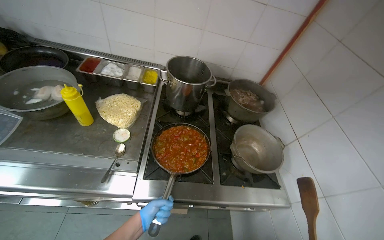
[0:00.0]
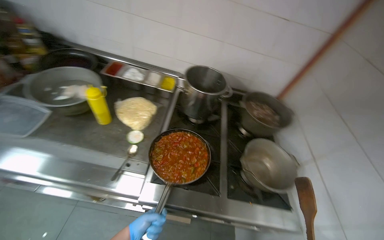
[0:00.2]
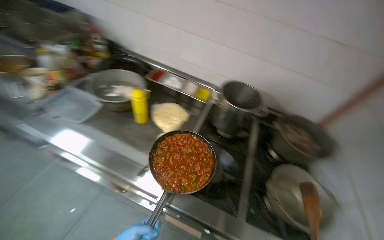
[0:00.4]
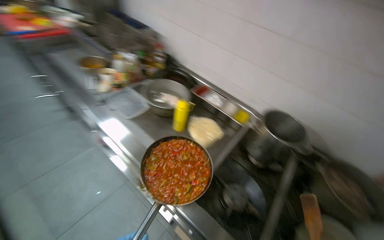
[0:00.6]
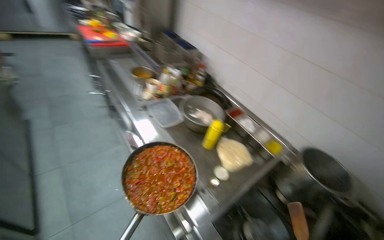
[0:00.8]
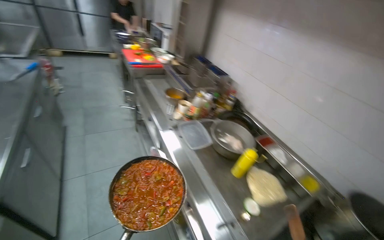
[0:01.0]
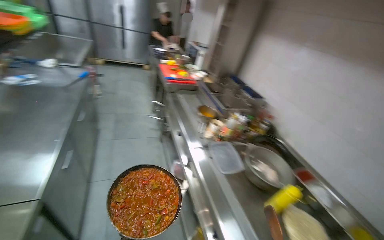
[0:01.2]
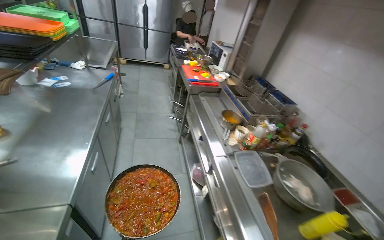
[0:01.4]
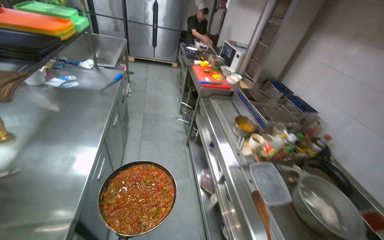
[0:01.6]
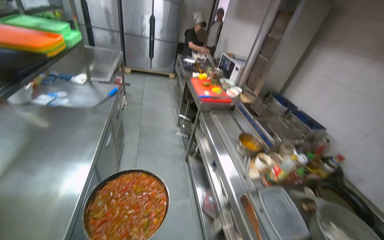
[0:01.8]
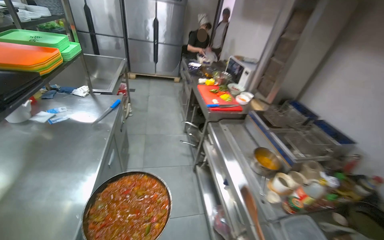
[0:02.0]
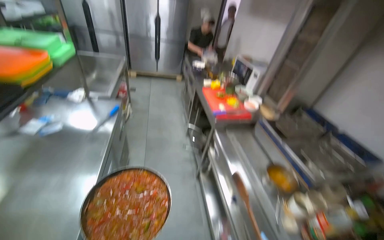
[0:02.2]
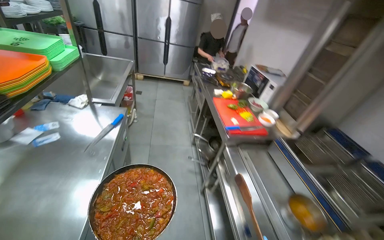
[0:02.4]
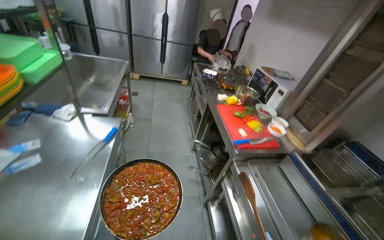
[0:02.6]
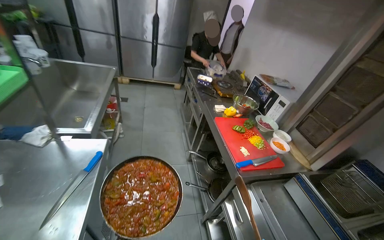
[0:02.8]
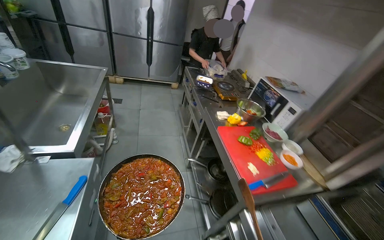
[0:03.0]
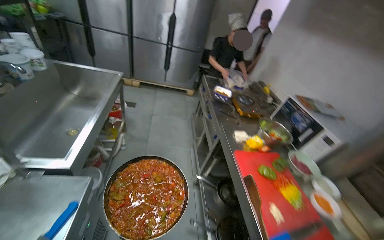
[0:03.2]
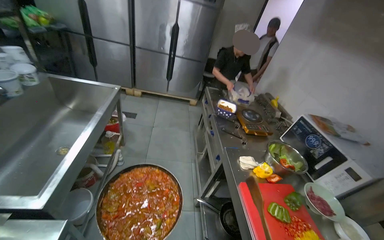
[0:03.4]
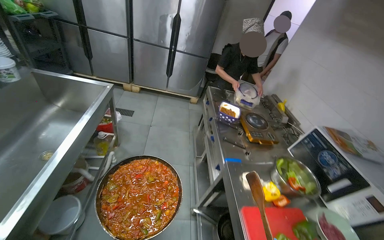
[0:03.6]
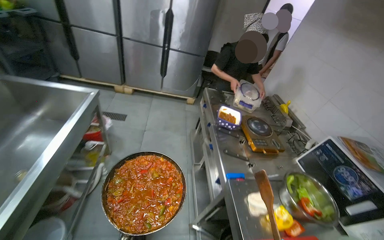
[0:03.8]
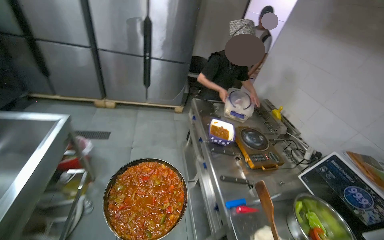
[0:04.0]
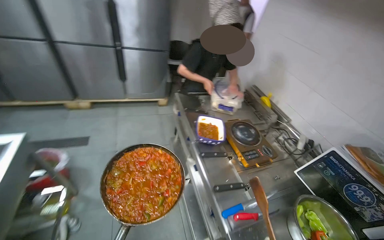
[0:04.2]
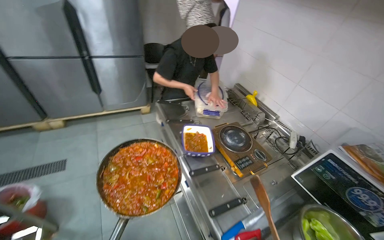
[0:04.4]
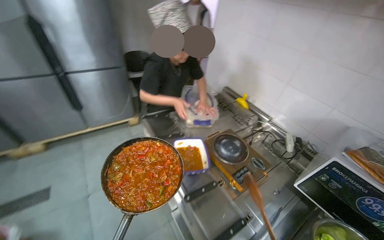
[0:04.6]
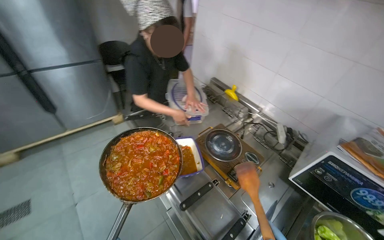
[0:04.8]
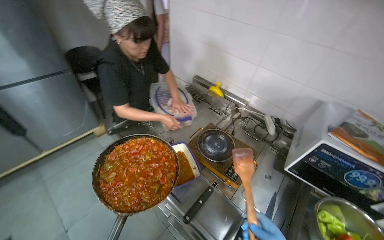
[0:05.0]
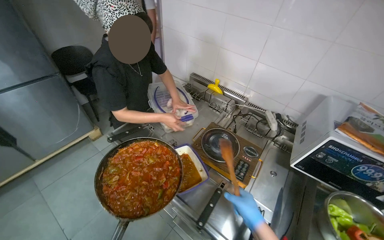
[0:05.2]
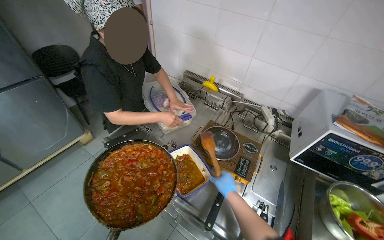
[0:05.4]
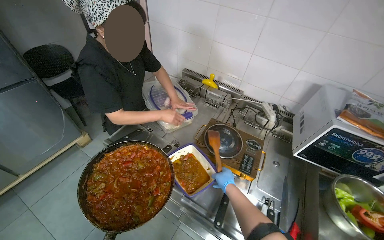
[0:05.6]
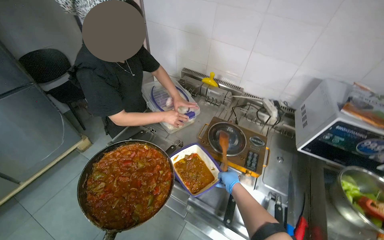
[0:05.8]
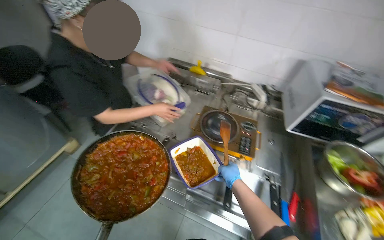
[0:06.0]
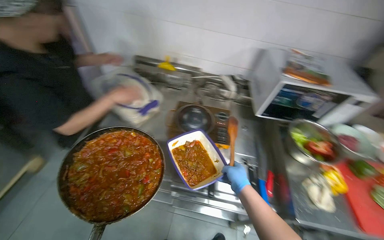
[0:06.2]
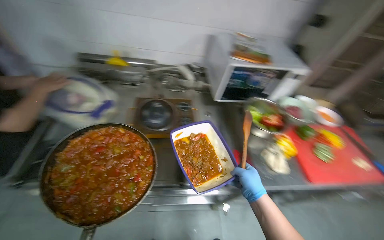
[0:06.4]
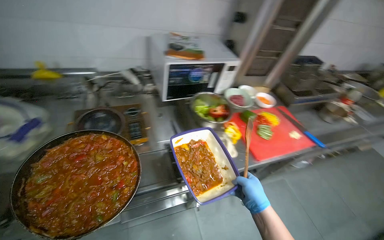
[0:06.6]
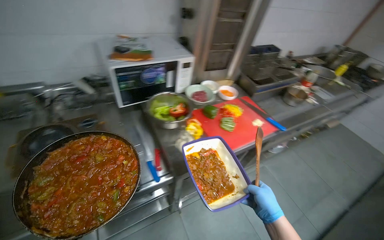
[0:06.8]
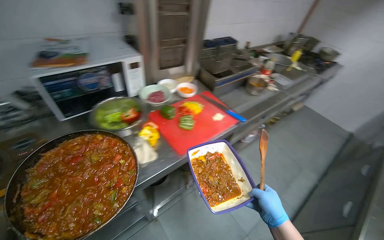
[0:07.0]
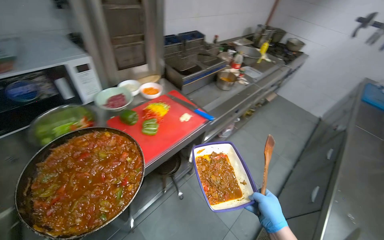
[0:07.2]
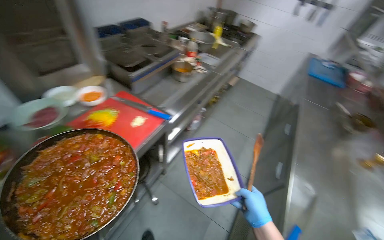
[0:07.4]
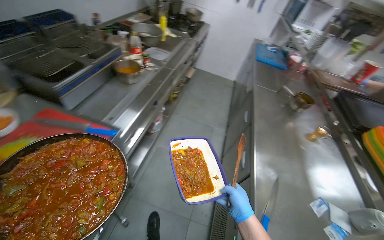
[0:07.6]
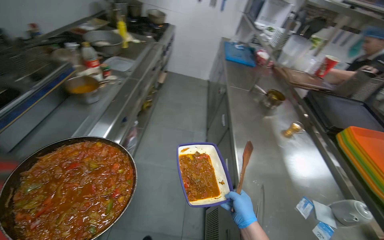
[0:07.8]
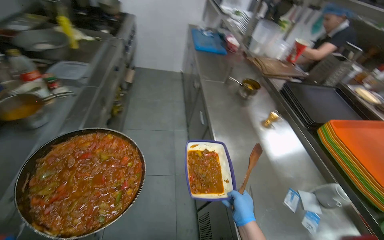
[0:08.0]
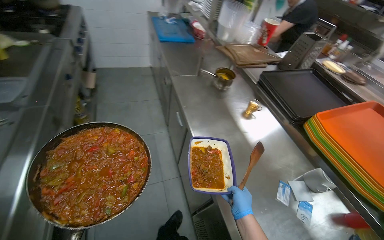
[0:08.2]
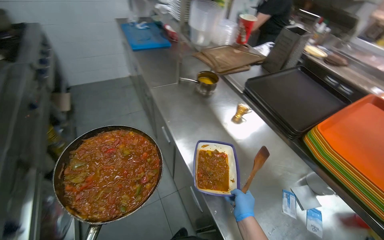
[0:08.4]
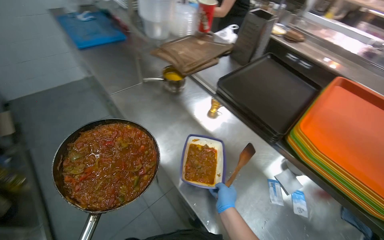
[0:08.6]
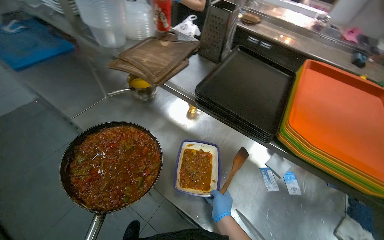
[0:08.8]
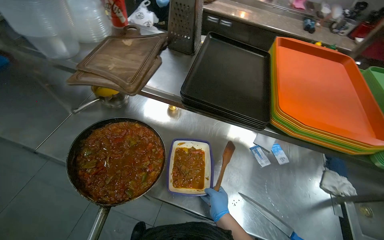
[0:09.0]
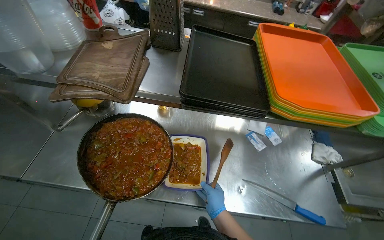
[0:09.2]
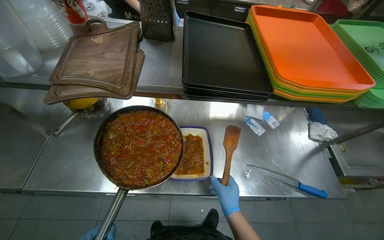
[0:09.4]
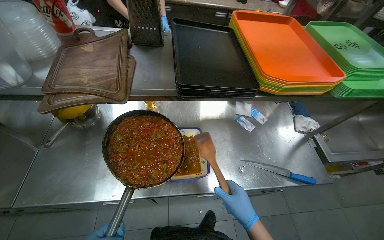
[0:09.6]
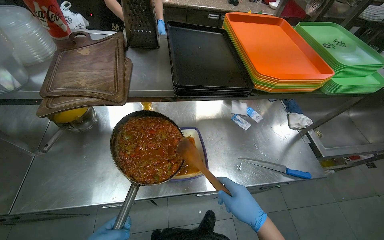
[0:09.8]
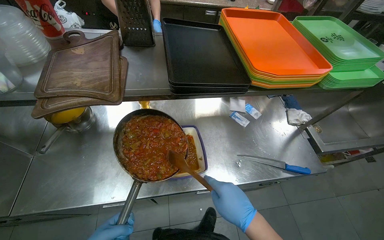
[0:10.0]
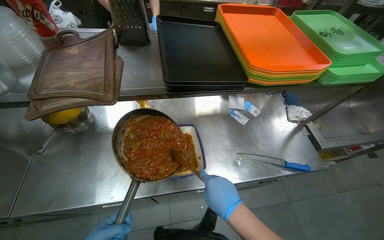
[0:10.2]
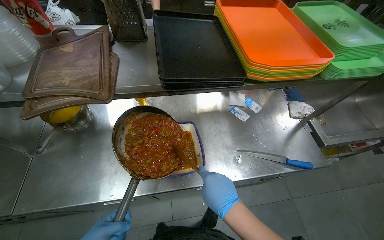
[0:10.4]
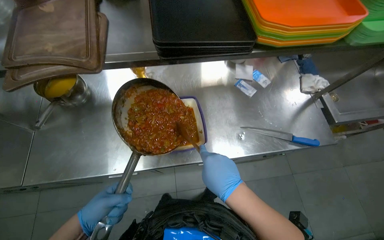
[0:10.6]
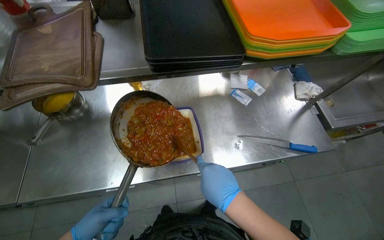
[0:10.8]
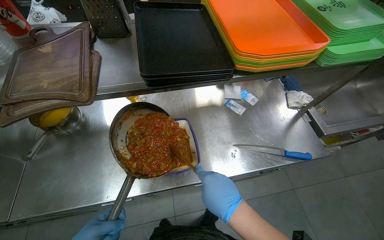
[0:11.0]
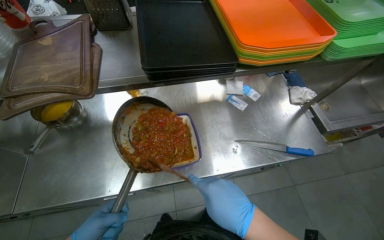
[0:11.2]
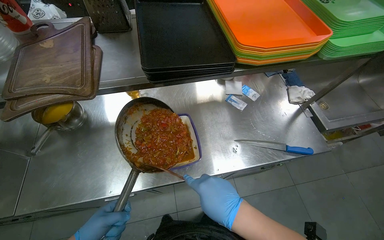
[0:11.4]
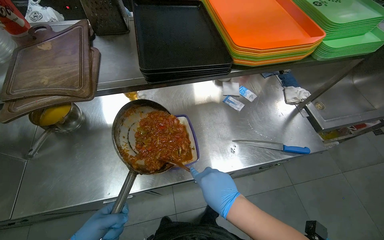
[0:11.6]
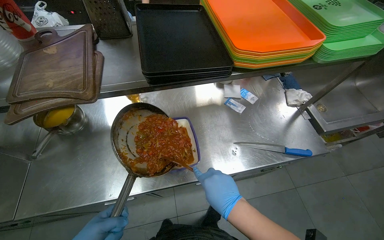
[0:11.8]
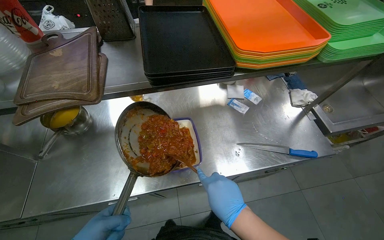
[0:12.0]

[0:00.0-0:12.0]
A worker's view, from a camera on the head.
Job: preparing food.
The whole recording: Placing prepared meal into dish and refrigerator. The worker places the meal into a dish once it is ready, then puts it into the refrigerator.
0:00.0 to 0:01.6: The camera is carried about 60 cm. The wearer's head swings about 80 degrees to the left. The view tips upward by approximately 25 degrees.
0:01.6 to 0:03.0: The camera is carried about 1 m.
0:03.0 to 0:04.4: The camera is carried roughly 1 m.
0:04.4 to 0:06.0: The wearer moves roughly 40 cm. The head turns to the right by some 40 degrees.
0:06.0 to 0:07.6: The head travels about 70 cm. The head rotates about 75 degrees to the right. The view tilts about 20 degrees downward.
0:07.6 to 0:09.0: The camera is carried roughly 80 cm. The wearer looks approximately 85 degrees further to the right. The wearer looks some 20 degrees further downward.
0:09.0 to 0:10.4: The head rotates roughly 25 degrees to the right. The right hand goes some 20 cm nearer to the camera.

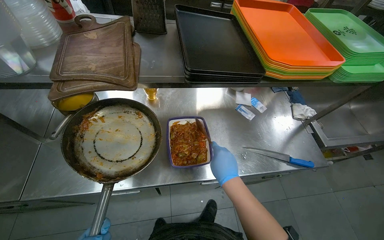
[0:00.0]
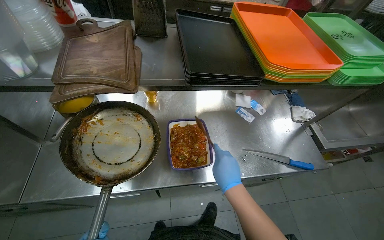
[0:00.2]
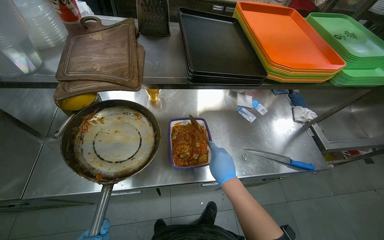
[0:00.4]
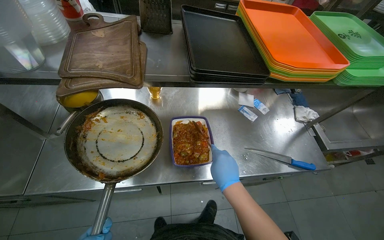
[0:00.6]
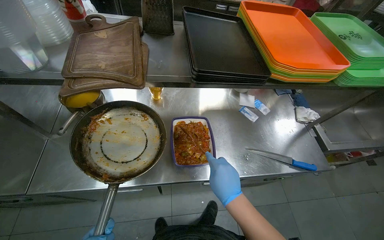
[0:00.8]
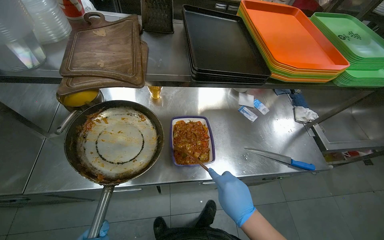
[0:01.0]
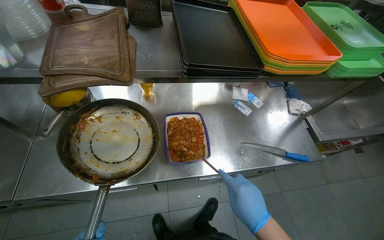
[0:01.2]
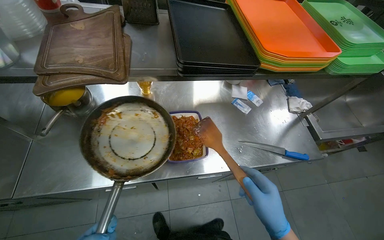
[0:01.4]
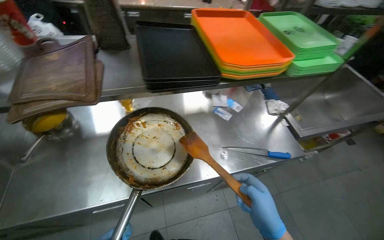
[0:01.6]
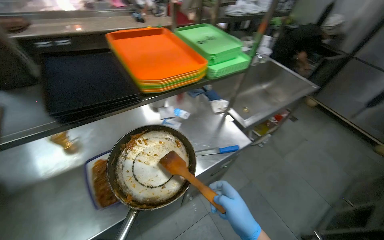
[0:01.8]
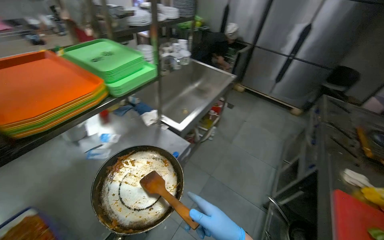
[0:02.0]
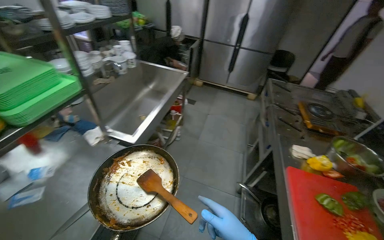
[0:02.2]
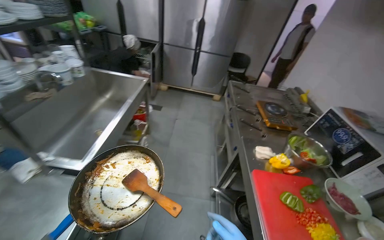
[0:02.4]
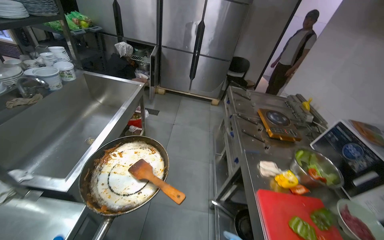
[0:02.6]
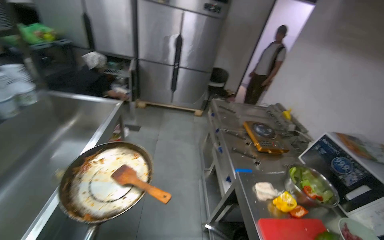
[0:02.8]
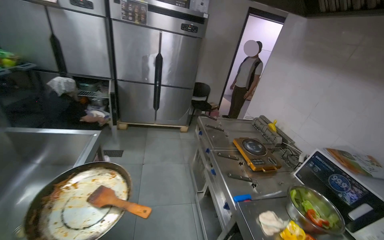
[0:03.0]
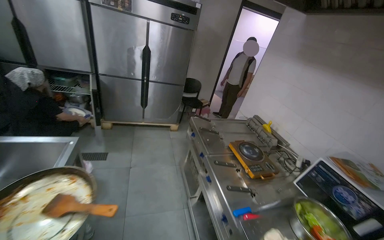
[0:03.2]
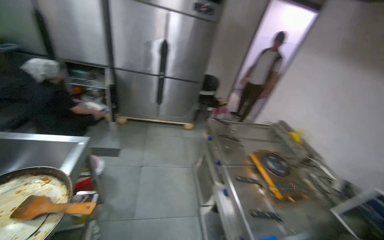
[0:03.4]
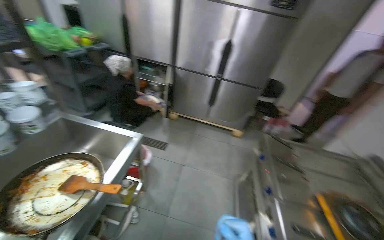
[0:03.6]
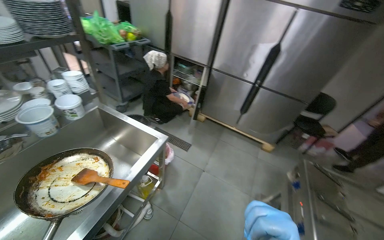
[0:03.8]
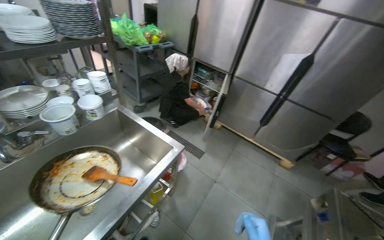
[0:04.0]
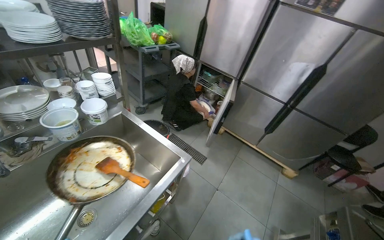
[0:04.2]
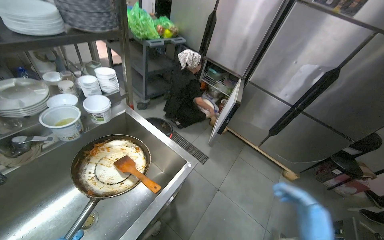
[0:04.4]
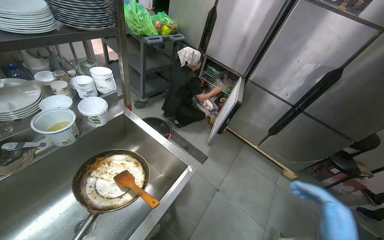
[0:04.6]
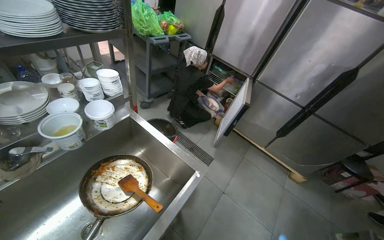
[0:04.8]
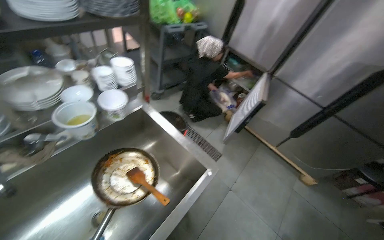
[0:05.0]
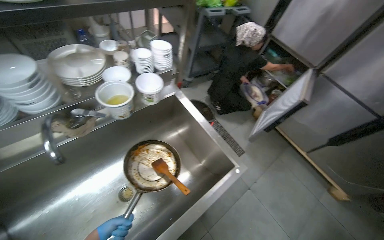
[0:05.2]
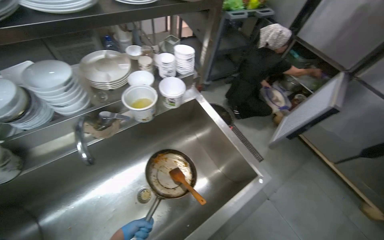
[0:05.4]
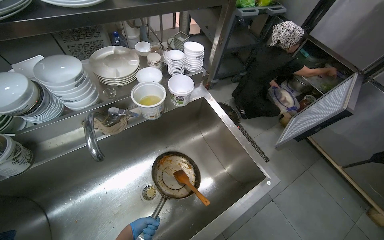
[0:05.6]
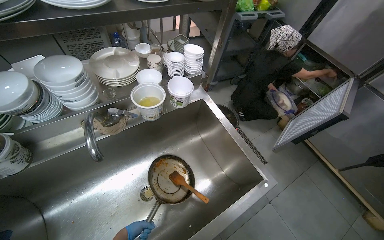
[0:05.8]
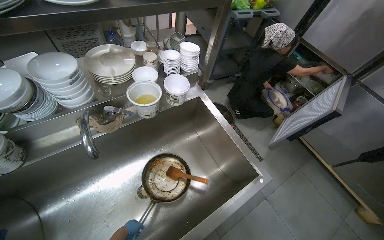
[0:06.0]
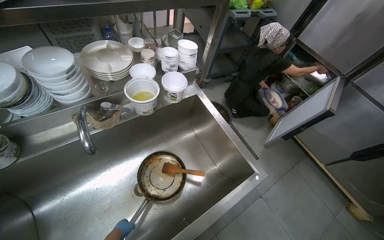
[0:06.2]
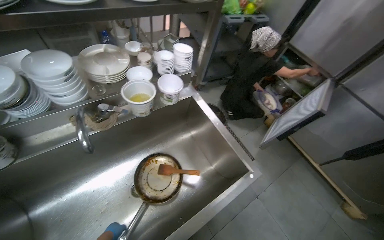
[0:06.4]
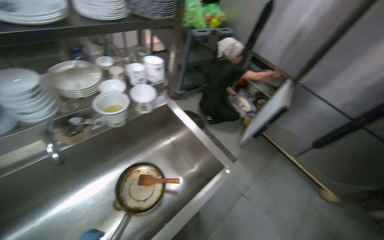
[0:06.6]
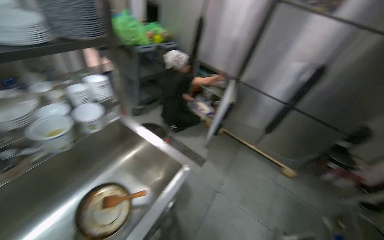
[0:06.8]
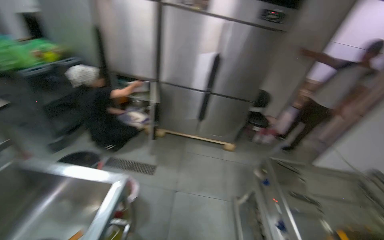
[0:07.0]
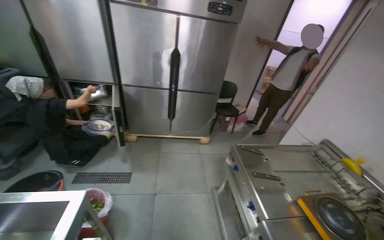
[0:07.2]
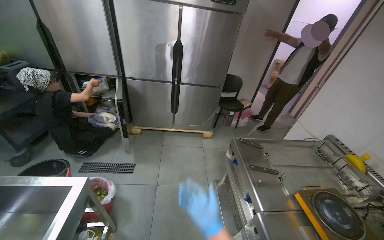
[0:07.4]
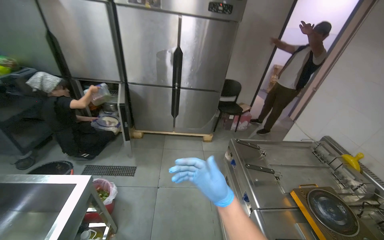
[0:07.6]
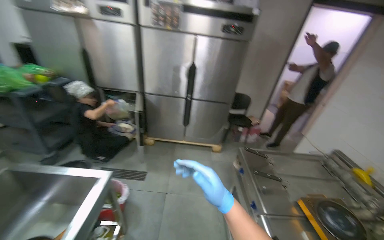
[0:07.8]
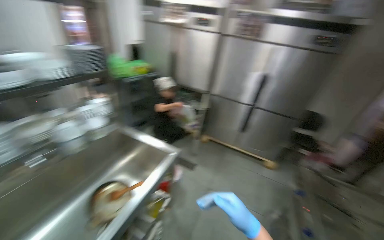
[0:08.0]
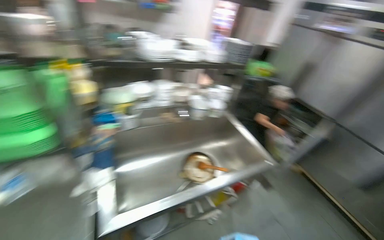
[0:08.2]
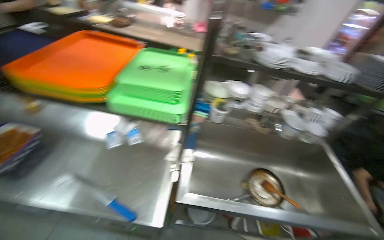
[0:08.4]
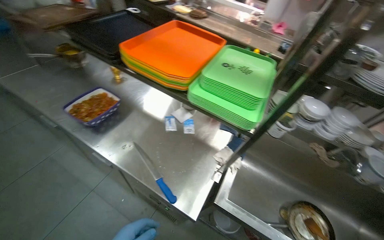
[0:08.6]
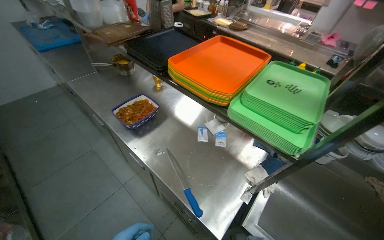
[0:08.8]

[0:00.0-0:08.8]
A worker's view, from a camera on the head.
Job: preparing food.
The whole recording: Placing prepared meal into dish and refrigerator. The worker places the meal into a dish once it is ready, then puts it into the refrigerator.
0:00.0 to 0:01.4: The right hand travels to the right and down the picture by some 15 cm.
0:01.4 to 0:03.0: The camera travels some 1 m. The wearer's head swings approximately 90 degrees to the right. The wearer looks roughly 20 degrees further upward.
0:03.0 to 0:04.4: The head travels about 70 cm. The head rotates approximately 45 degrees to the left.
0:04.4 to 0:05.8: The head turns to the left by roughly 25 degrees.
0:05.8 to 0:07.4: The camera travels roughly 60 cm. The wearer looks roughly 60 degrees further to the right.
0:07.4 to 0:08.8: The head travels approximately 90 cm. The head turns to the left by roughly 135 degrees.
